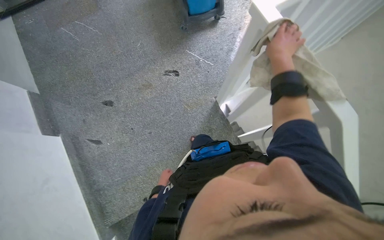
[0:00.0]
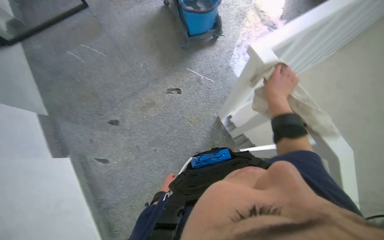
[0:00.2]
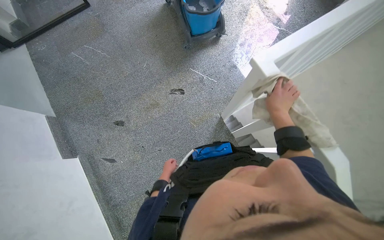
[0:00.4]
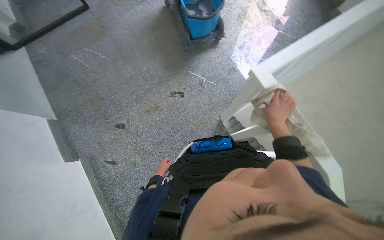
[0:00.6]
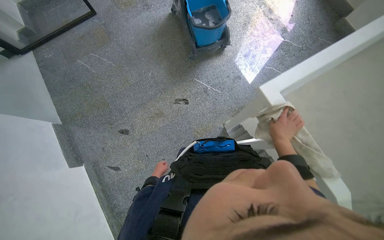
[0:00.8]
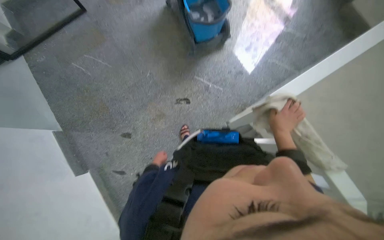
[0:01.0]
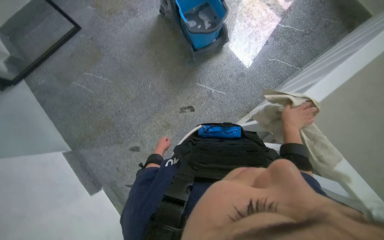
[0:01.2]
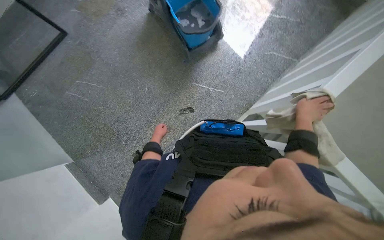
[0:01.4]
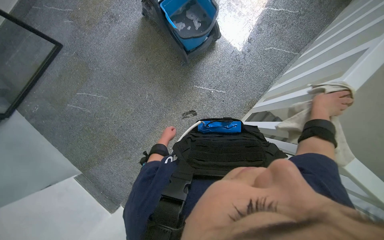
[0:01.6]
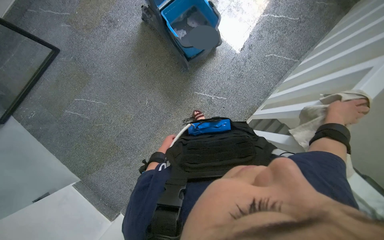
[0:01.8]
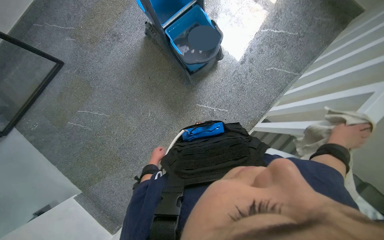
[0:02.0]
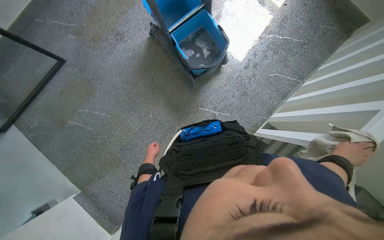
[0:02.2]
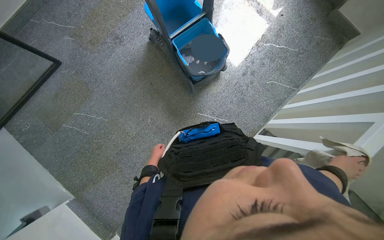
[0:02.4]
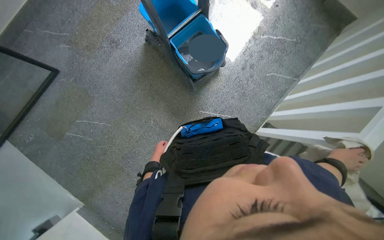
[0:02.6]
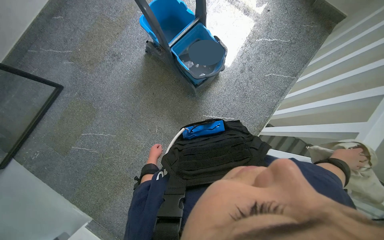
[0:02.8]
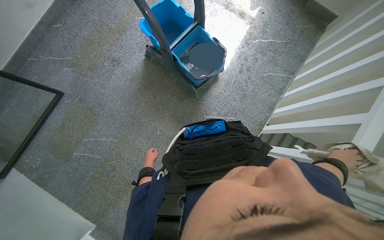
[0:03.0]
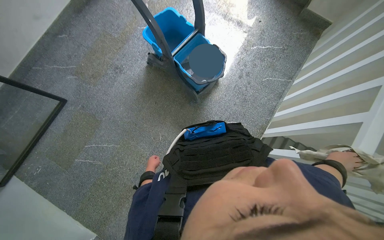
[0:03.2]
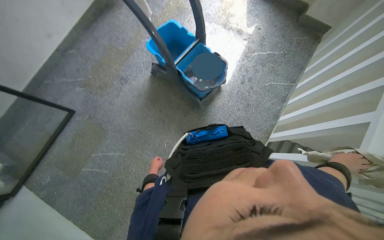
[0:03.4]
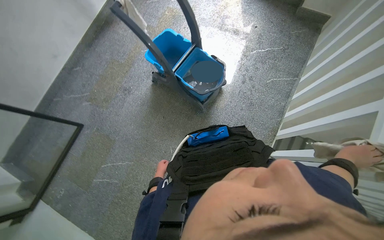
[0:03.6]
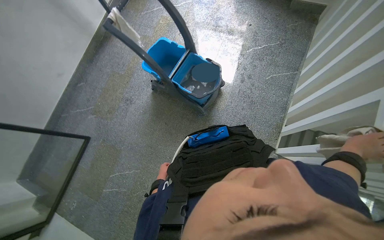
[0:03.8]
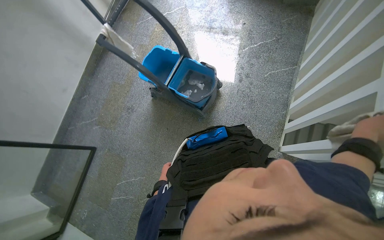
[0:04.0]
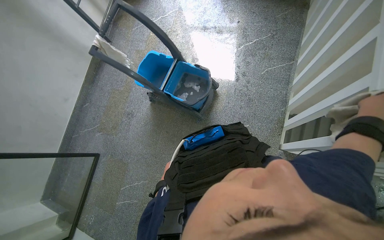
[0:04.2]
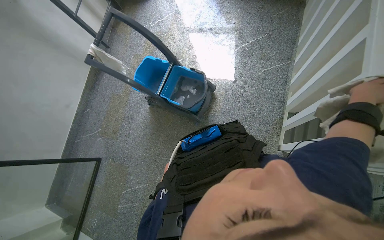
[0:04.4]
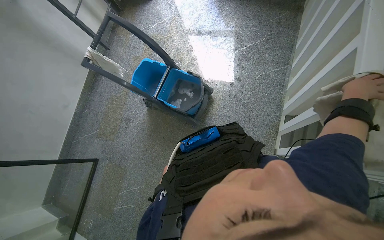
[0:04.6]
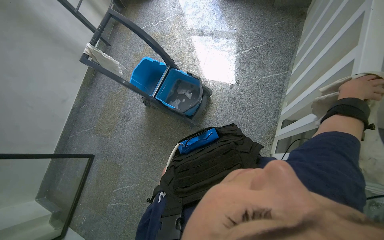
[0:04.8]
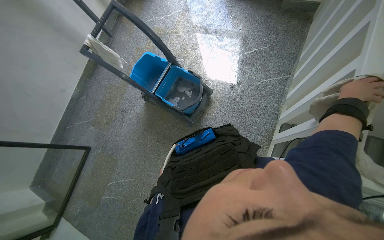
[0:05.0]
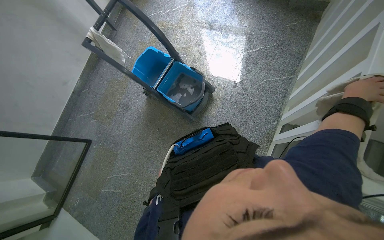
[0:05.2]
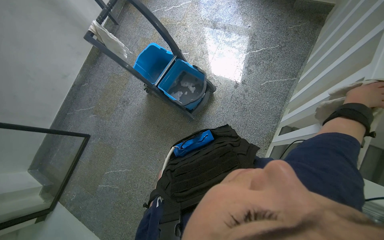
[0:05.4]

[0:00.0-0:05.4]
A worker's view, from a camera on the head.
Job: wiping surfaces.
The whole recording: Wiping staircase handrail. The worker wipes the staircase handrail with a cloth while ascending.
0:00.0 to 0:01.4: The camera travels about 70 cm.

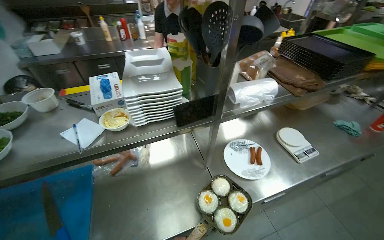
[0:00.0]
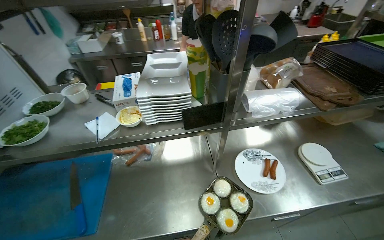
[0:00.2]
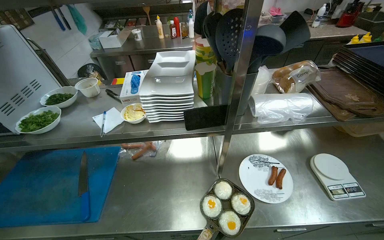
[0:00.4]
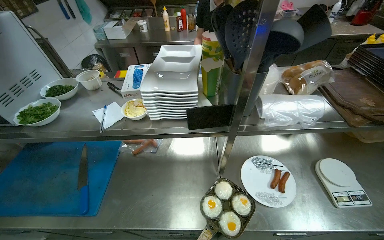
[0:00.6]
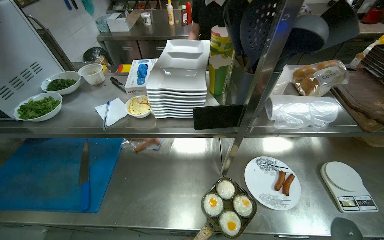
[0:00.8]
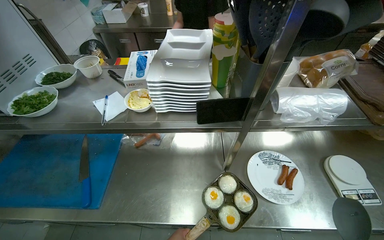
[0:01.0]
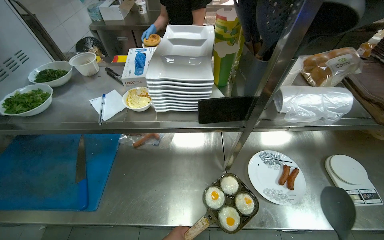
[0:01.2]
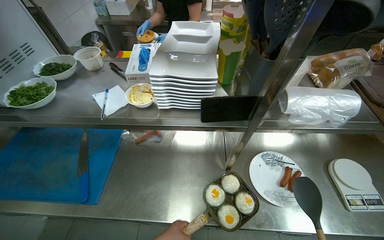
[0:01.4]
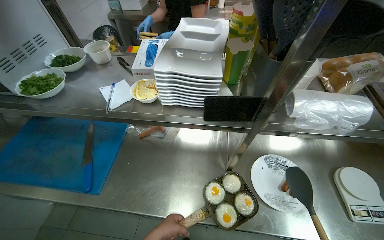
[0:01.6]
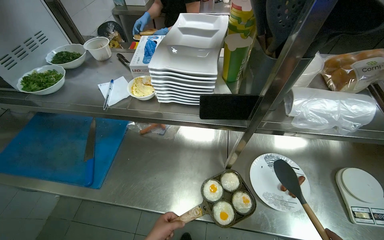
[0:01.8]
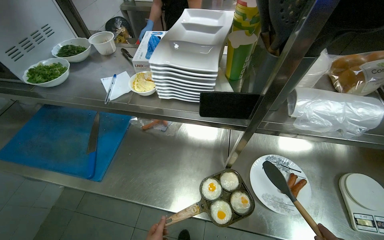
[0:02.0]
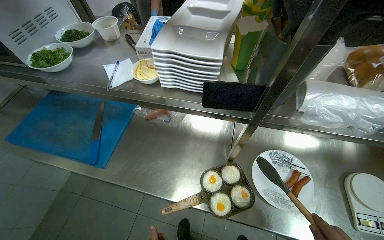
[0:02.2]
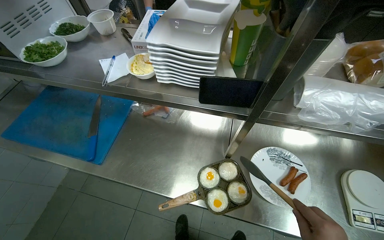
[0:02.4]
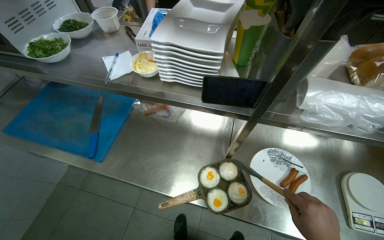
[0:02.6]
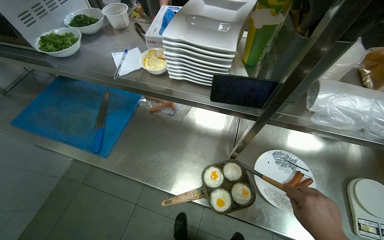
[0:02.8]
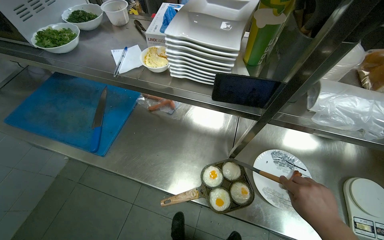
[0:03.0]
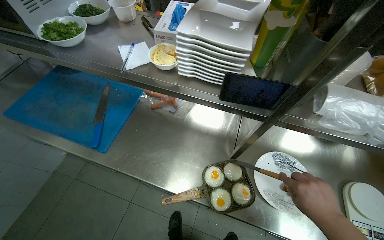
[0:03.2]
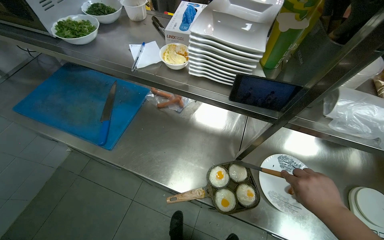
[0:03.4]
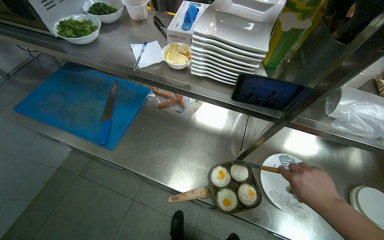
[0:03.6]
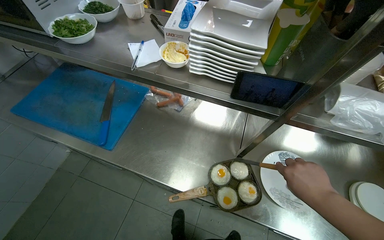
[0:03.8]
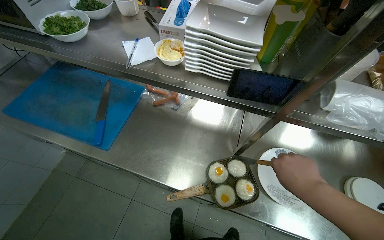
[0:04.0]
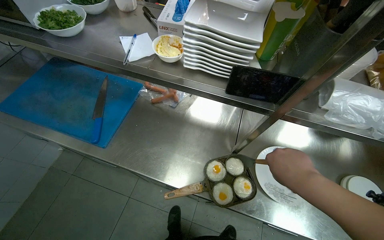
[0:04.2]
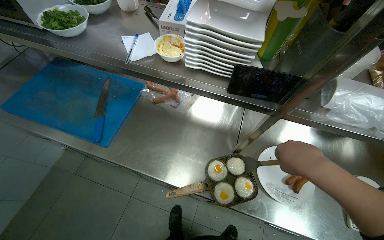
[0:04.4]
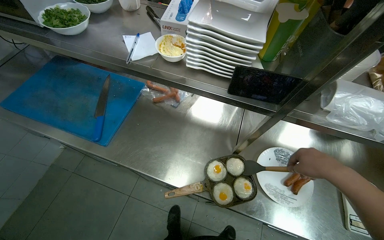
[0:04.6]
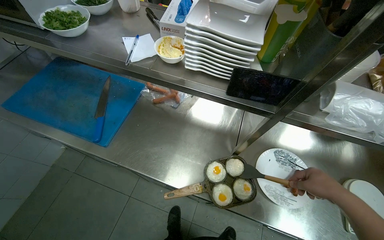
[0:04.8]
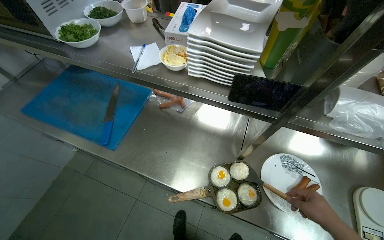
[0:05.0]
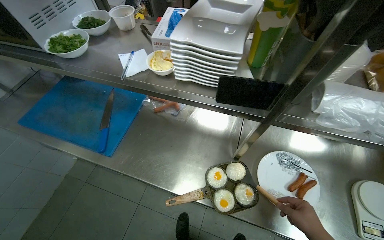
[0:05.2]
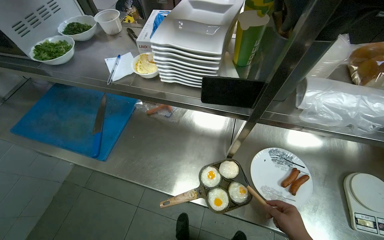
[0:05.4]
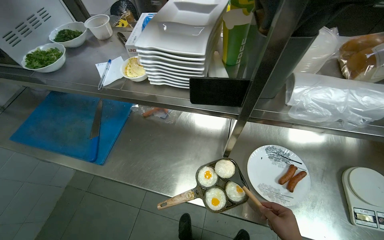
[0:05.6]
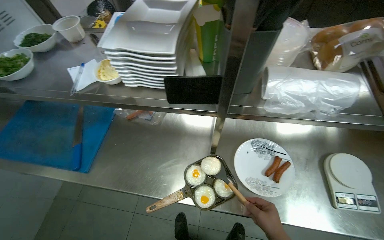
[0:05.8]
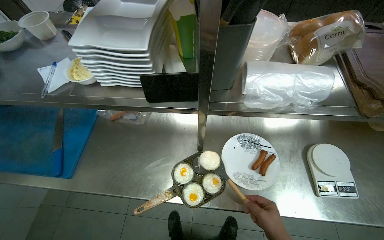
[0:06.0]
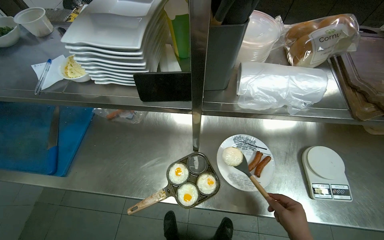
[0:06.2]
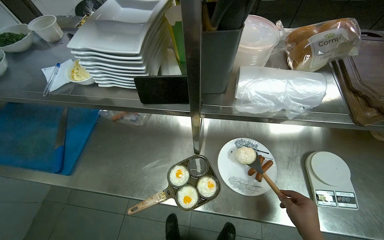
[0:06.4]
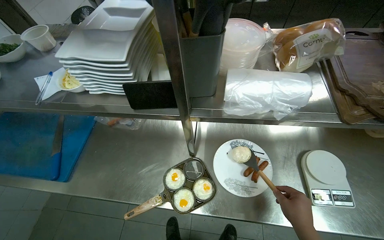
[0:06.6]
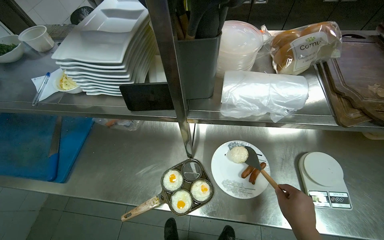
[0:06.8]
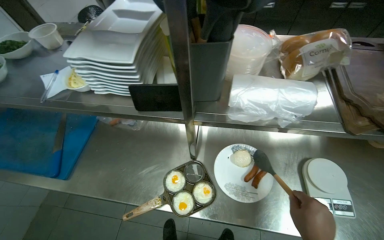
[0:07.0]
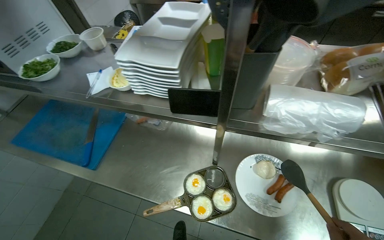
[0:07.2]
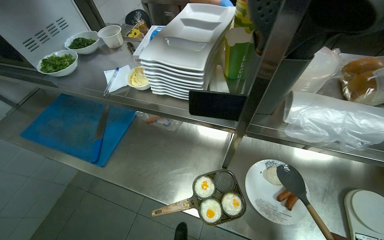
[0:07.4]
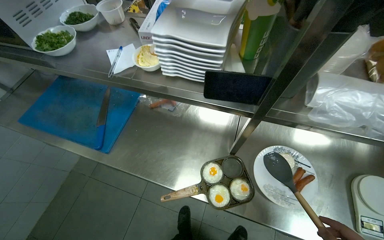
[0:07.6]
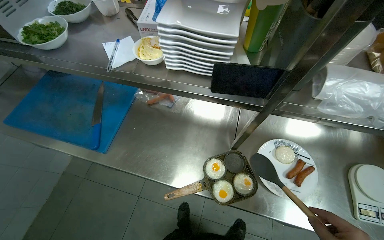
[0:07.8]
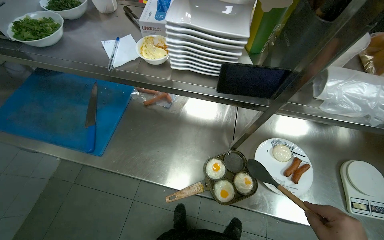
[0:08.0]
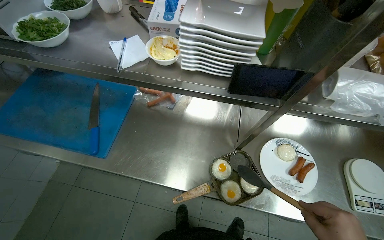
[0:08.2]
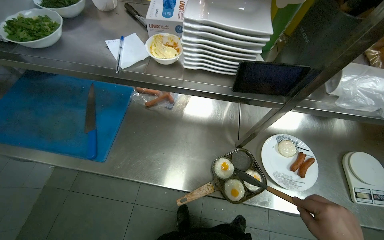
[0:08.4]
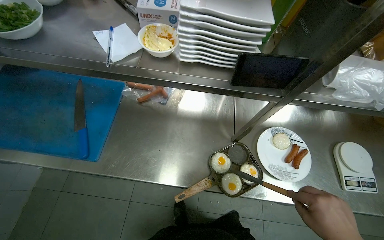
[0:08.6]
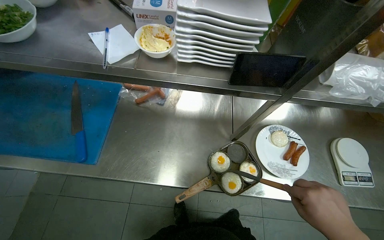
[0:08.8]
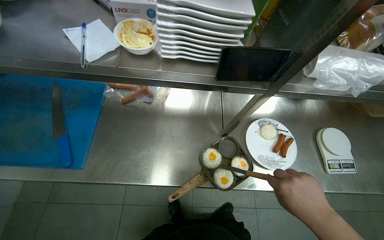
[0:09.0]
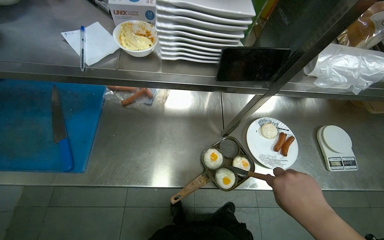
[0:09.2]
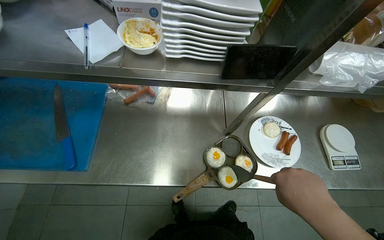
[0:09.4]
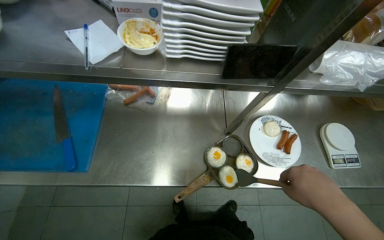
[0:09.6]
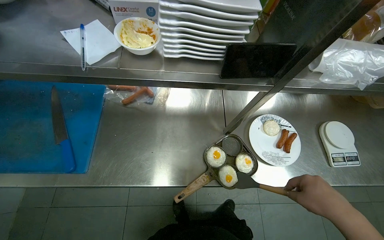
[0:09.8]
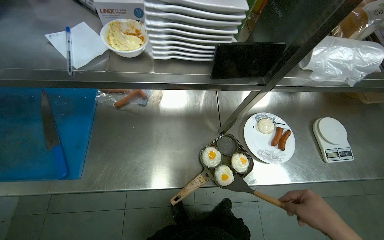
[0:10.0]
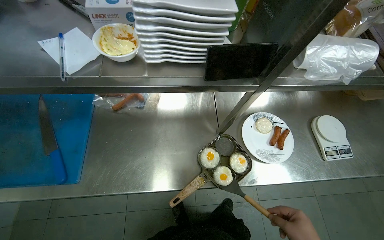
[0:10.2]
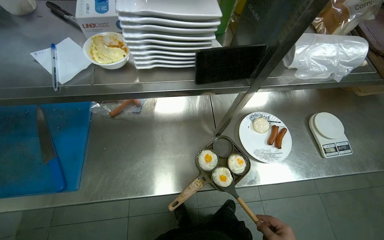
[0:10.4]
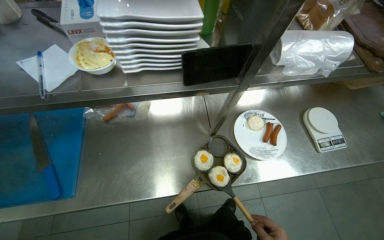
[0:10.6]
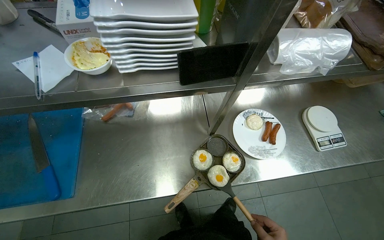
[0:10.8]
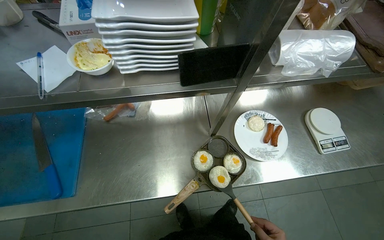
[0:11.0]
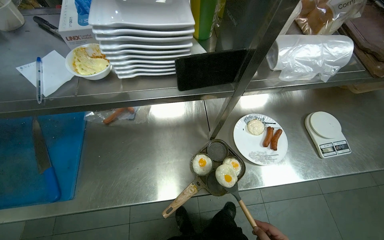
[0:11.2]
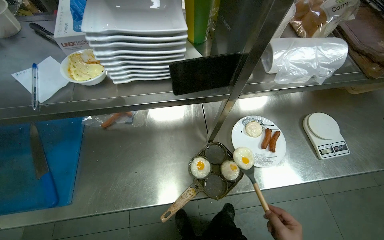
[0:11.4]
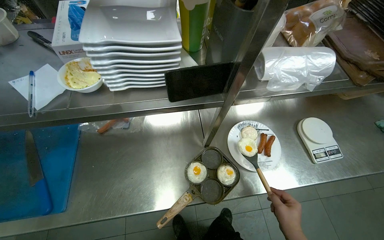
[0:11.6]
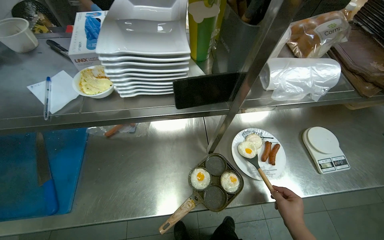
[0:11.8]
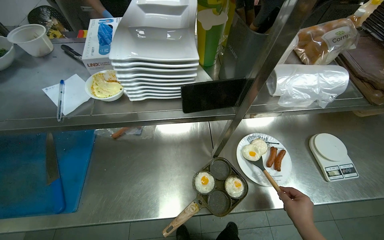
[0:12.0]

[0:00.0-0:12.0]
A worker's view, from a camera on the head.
Job: preparing food.
The whole recording: Plating cooked eggs. The worker transfers cooked eggs from a pan onto plates using a spatula.
0:00.0 to 0:01.6: The wearer's head swings roughly 25 degrees to the left.
0:03.0 to 0:04.4: The right hand travels up the picture by roughly 10 cm.
0:07.6 to 0:09.0: The head turns to the right by approximately 20 degrees.

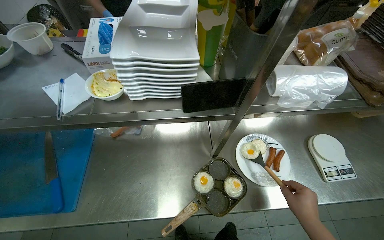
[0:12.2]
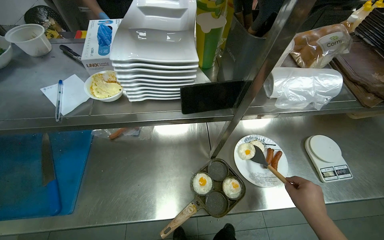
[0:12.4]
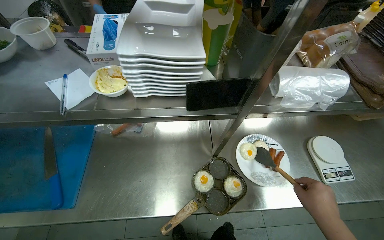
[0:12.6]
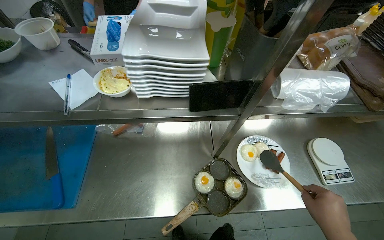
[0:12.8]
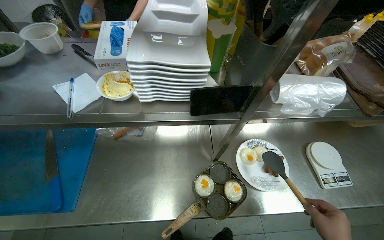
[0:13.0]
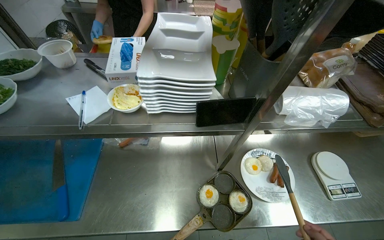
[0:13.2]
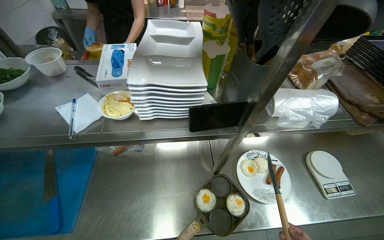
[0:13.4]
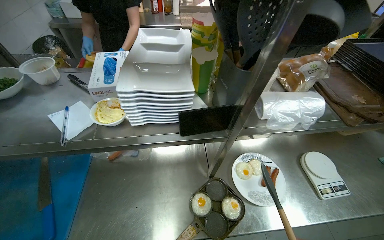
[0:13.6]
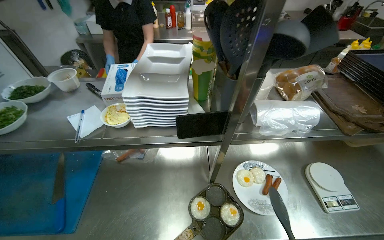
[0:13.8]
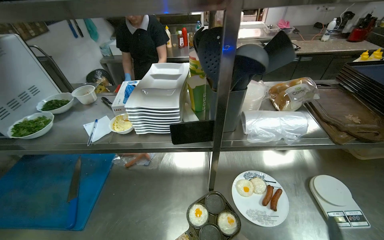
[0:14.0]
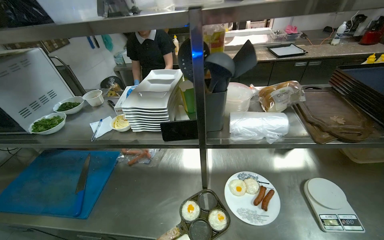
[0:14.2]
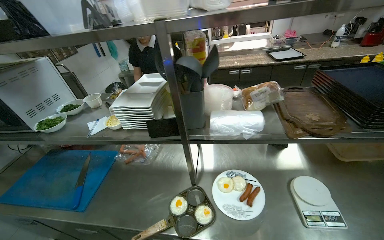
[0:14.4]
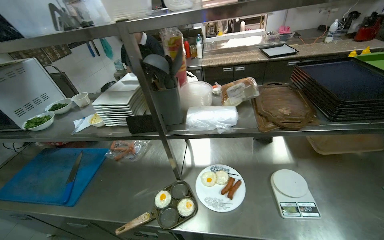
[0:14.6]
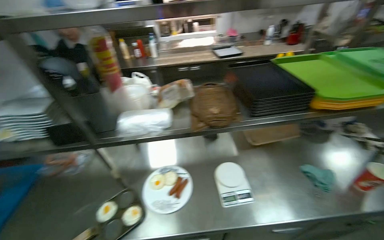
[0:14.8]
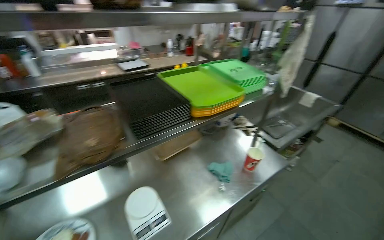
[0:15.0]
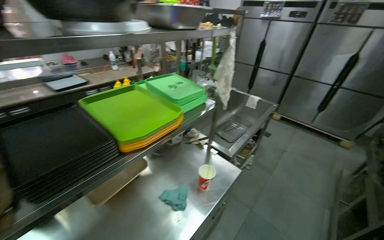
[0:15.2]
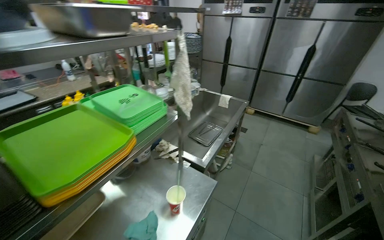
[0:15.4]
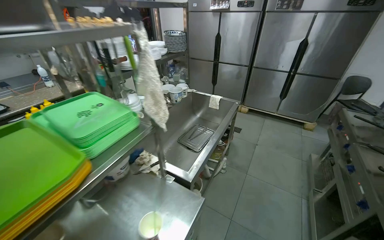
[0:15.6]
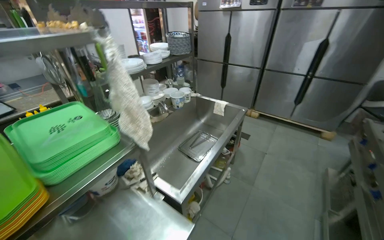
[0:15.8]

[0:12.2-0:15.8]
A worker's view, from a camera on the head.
Job: preparing food.
The whole recording: Plating cooked eggs. The worker transfers cooked eggs from a pan onto plates using a spatula.
0:12.2 to 0:14.0: The wearer looks about 15 degrees further upward.
0:14.0 to 0:15.8: The camera travels approximately 1.5 m. The head rotates some 55 degrees to the right.
